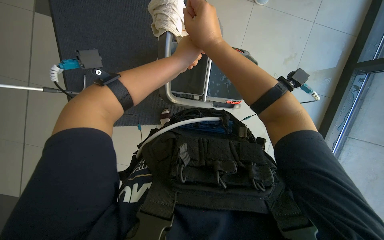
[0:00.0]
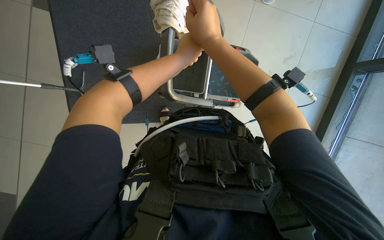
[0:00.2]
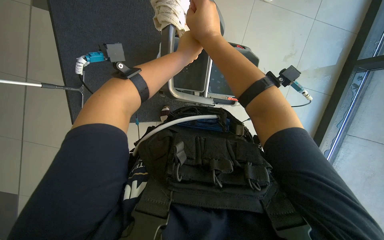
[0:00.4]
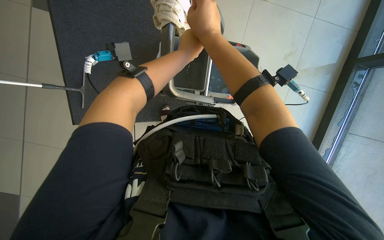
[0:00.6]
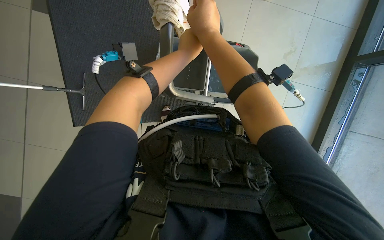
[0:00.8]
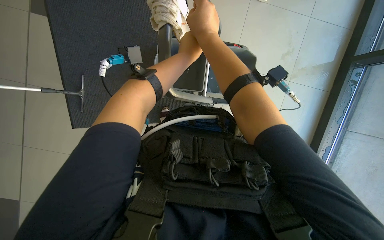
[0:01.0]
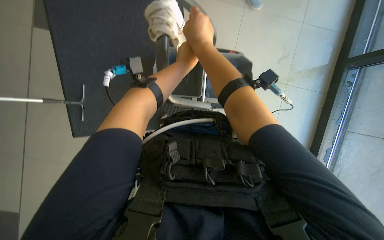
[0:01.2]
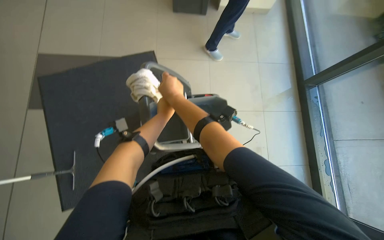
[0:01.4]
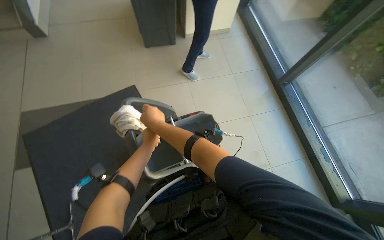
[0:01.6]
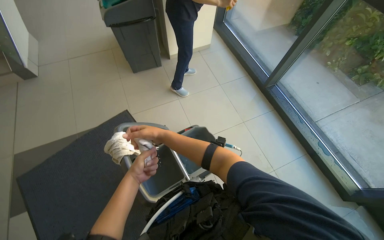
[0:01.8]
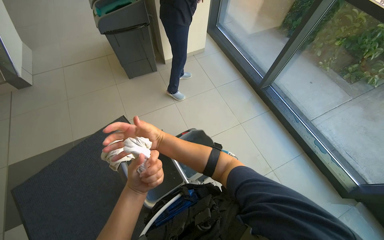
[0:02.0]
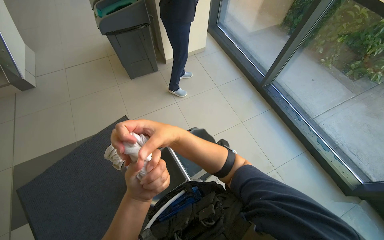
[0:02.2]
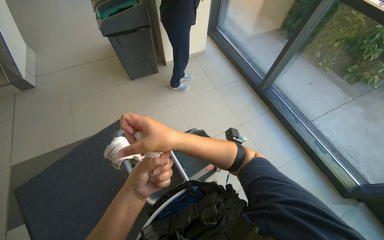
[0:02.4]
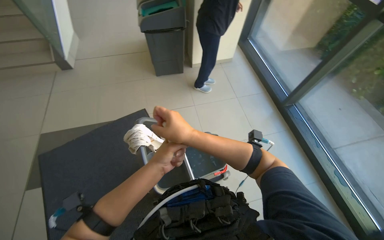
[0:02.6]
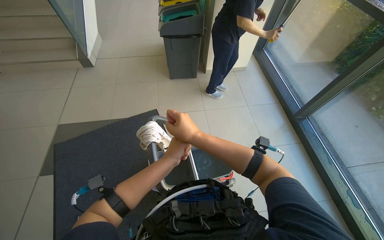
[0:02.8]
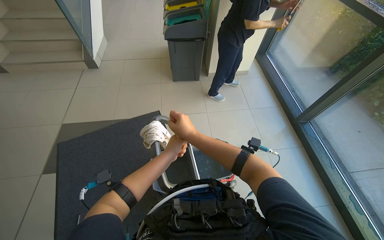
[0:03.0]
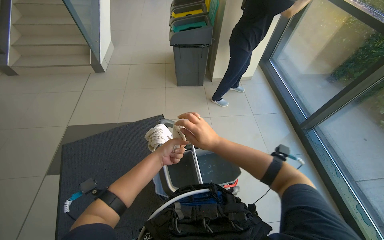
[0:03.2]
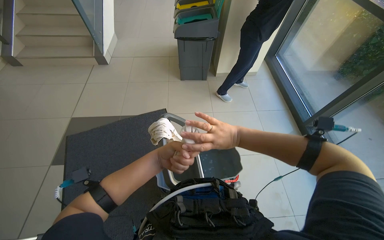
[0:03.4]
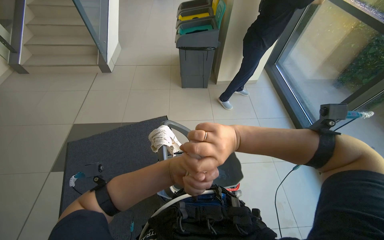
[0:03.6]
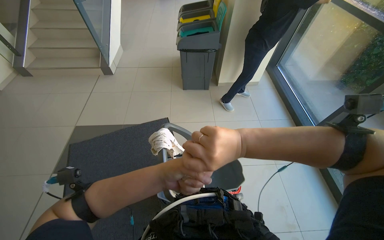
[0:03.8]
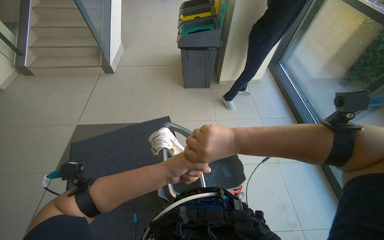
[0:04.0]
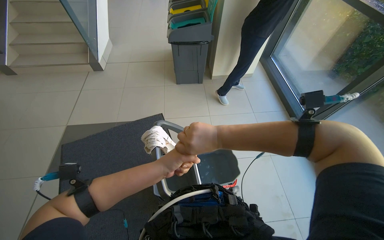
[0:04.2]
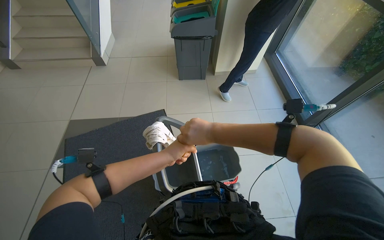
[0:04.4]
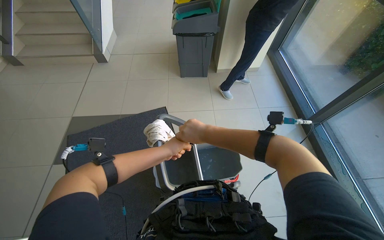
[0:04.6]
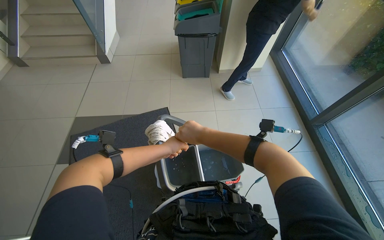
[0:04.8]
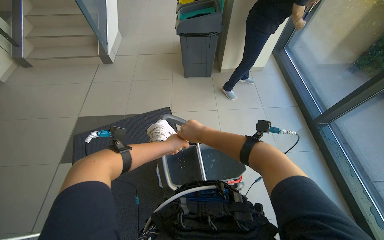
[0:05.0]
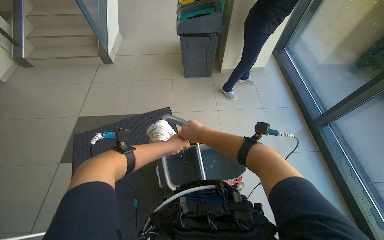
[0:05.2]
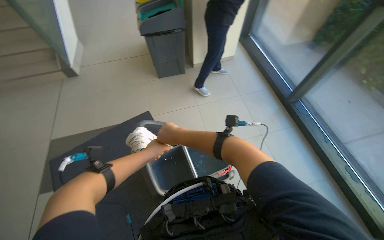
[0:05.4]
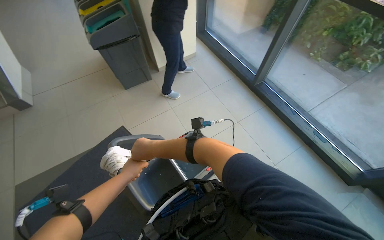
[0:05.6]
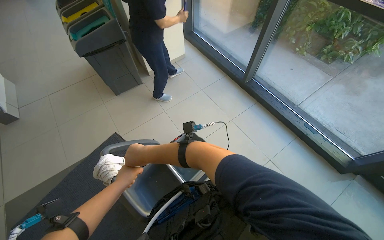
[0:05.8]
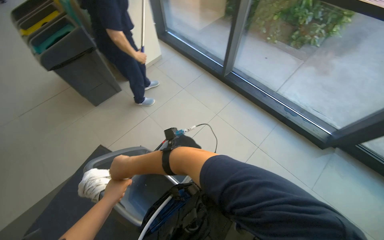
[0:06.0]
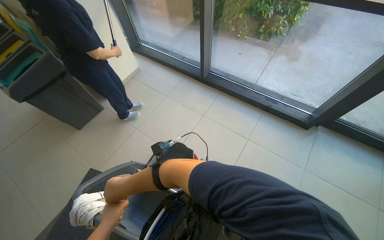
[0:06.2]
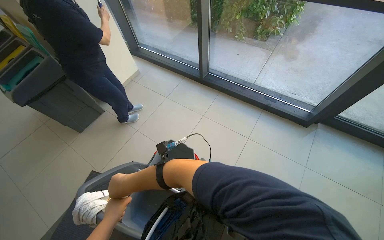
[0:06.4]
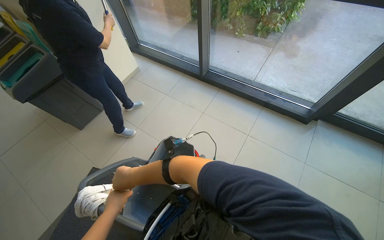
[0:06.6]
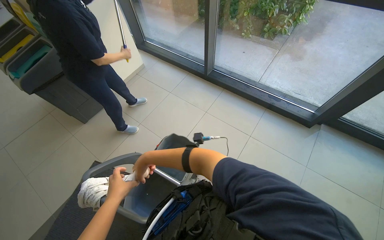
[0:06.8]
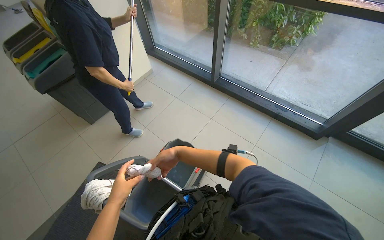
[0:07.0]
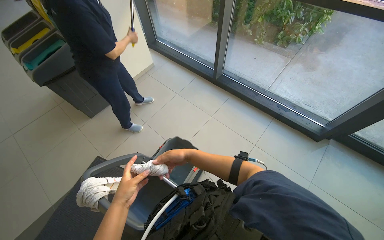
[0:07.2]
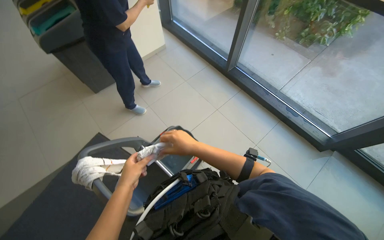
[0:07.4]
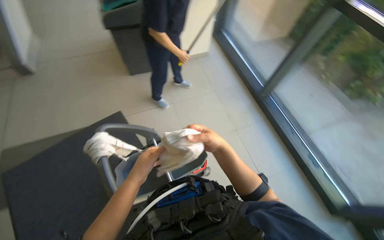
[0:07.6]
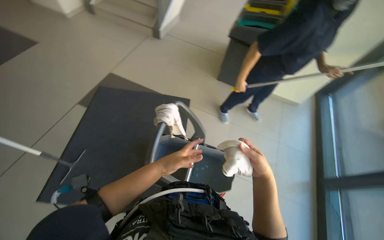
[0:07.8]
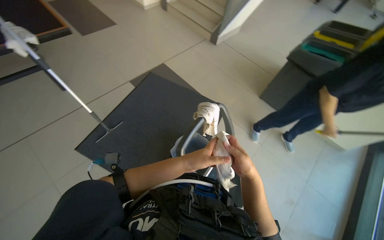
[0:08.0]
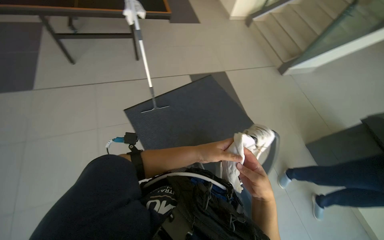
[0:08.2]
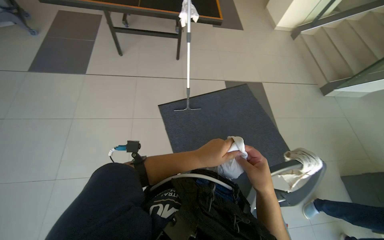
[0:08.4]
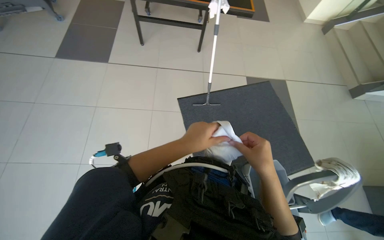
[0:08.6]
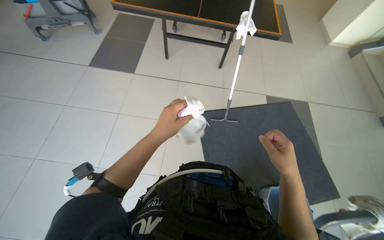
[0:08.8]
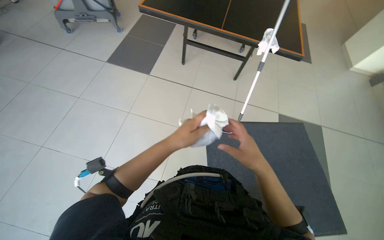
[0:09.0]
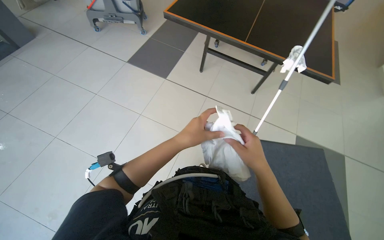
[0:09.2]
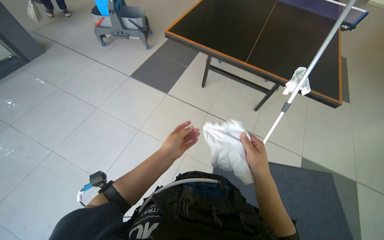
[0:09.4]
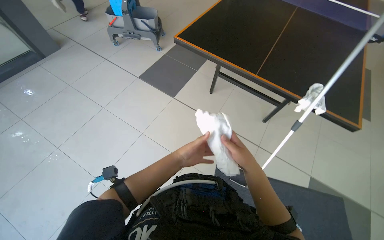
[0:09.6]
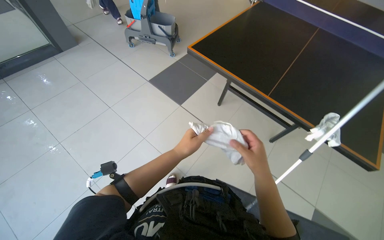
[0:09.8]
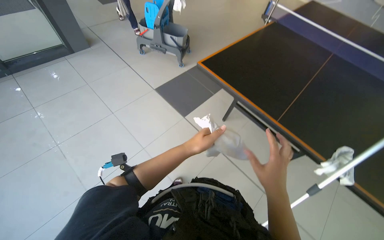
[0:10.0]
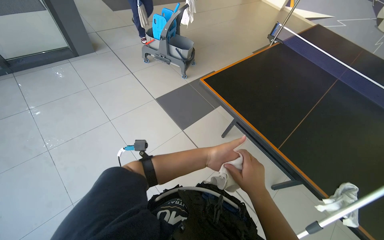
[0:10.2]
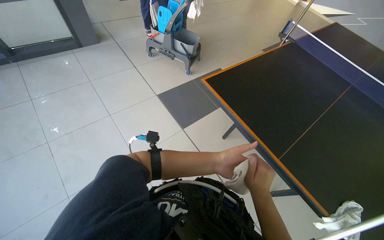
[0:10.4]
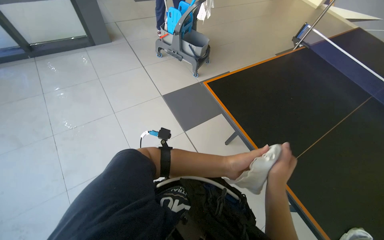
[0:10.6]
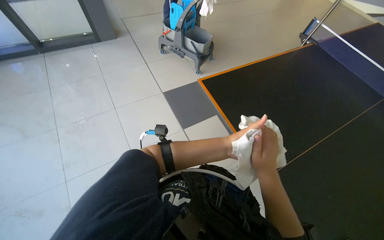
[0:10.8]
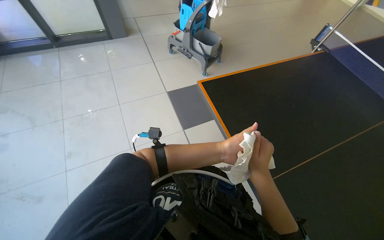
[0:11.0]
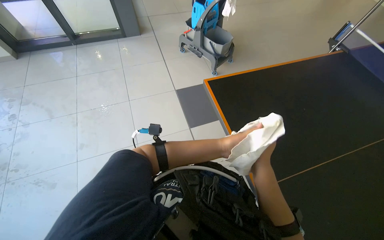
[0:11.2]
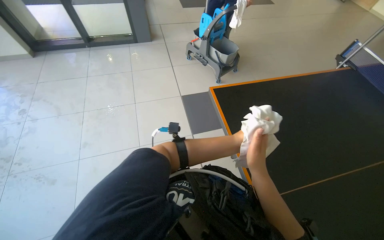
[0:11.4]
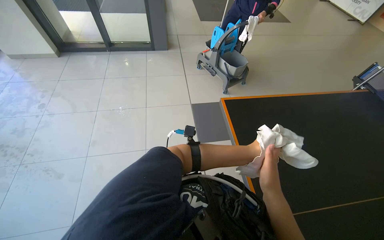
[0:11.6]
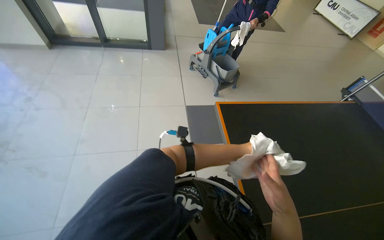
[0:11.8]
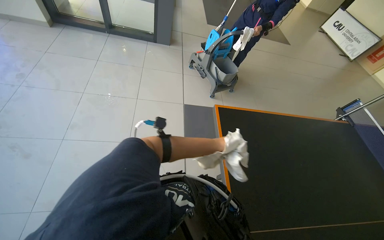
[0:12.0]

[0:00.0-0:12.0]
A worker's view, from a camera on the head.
Job: cleaning windows.
The whole recording: Cleaning glass panels. The worker cleans large glass panels using a long-handled squeegee and a cloth.
0:00.0 to 0:01.6: The view tips upward by about 25 degrees. The scene turns approximately 30 degrees counterclockwise in the picture.
0:01.6 to 0:03.0: The camera pitches upward, by roughly 15 degrees. The right hand goes nearer to the camera and returns, roughly 20 cm each way.
0:03.0 to 0:04.4: The right hand travels nearer to the camera and back again, roughly 20 cm each way, while the left hand travels nearer to the camera and back again, approximately 15 cm each way.
0:04.4 to 0:06.0: The head rotates roughly 40 degrees to the right.
0:07.6 to 0:09.0: The camera travels some 60 cm. The wearer's head swings approximately 120 degrees to the left. The wearer looks about 15 degrees further upward.
0:09.0 to 0:10.4: The head travels about 70 cm. The head rotates roughly 35 degrees to the left.
0:10.4 to 0:12.0: The head turns to the left by some 35 degrees.

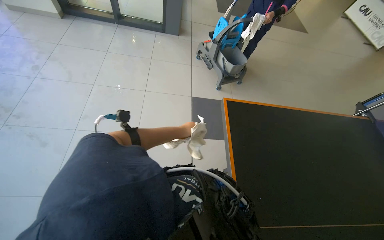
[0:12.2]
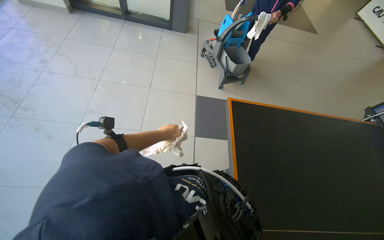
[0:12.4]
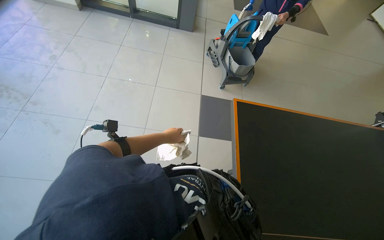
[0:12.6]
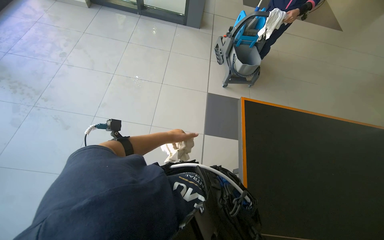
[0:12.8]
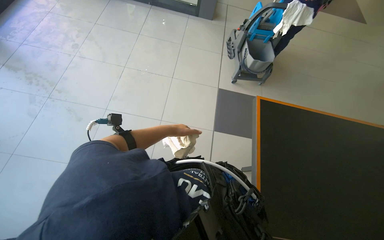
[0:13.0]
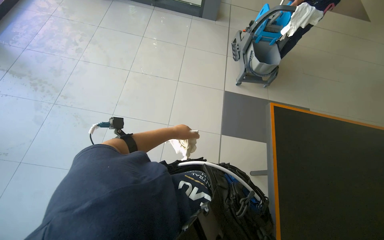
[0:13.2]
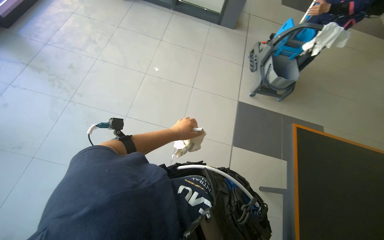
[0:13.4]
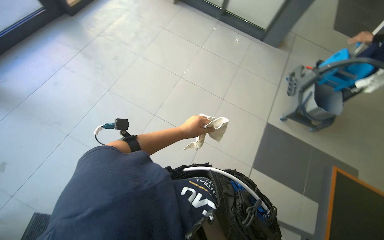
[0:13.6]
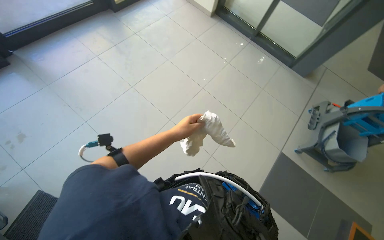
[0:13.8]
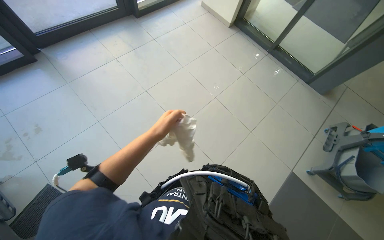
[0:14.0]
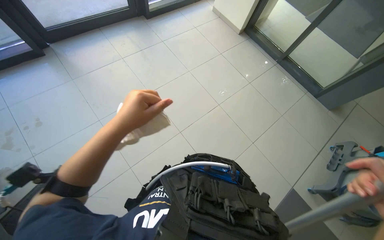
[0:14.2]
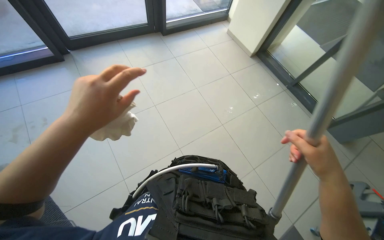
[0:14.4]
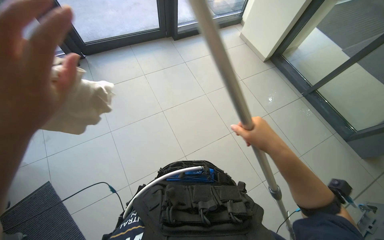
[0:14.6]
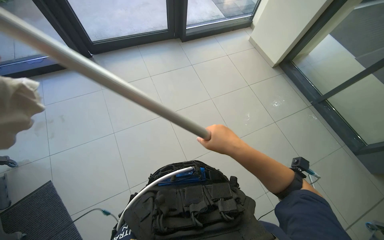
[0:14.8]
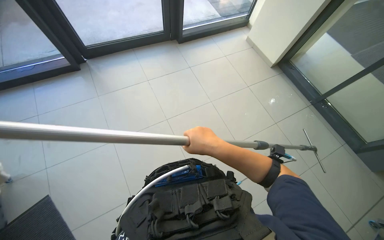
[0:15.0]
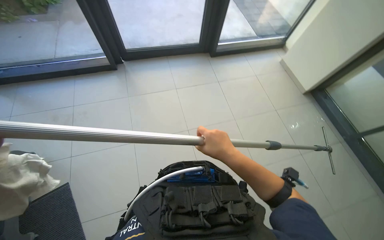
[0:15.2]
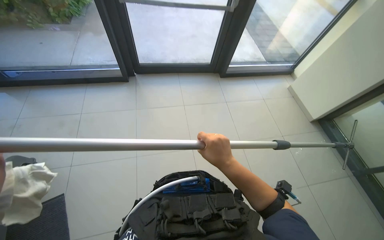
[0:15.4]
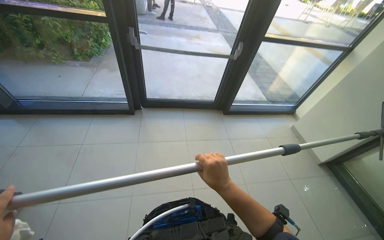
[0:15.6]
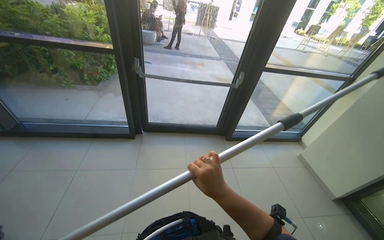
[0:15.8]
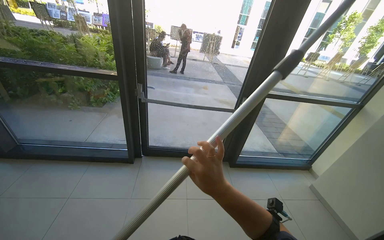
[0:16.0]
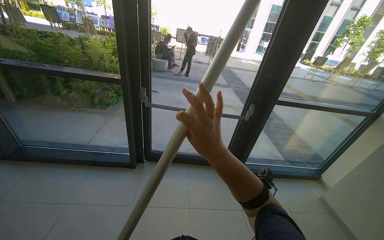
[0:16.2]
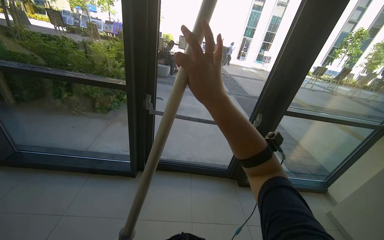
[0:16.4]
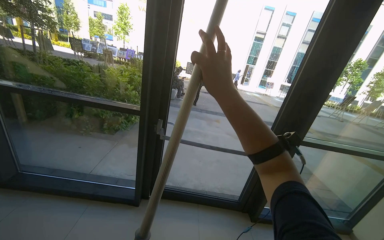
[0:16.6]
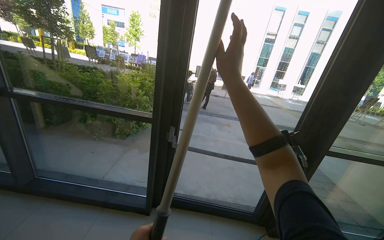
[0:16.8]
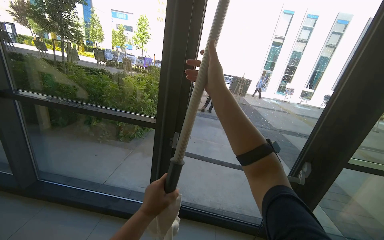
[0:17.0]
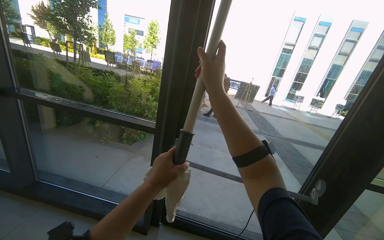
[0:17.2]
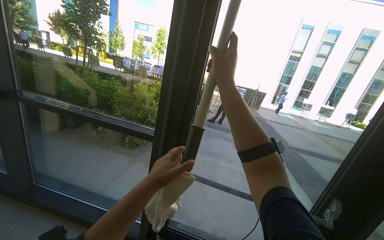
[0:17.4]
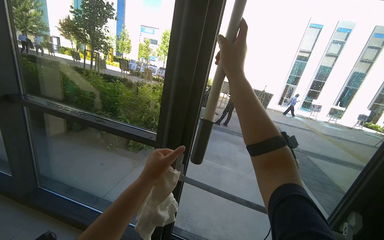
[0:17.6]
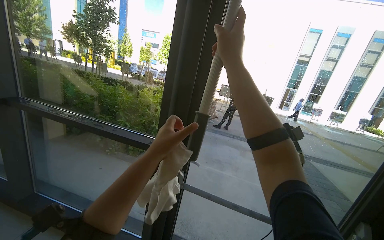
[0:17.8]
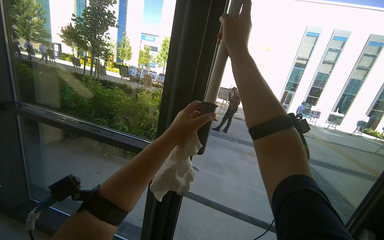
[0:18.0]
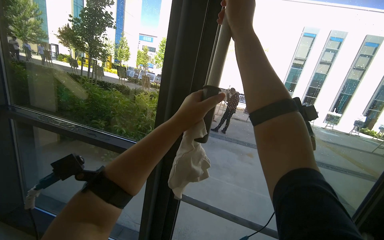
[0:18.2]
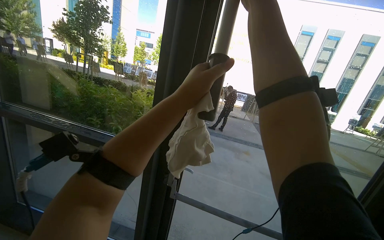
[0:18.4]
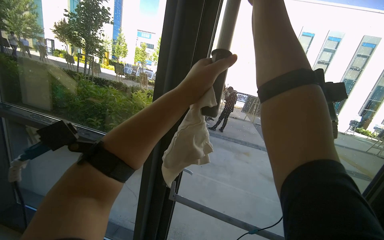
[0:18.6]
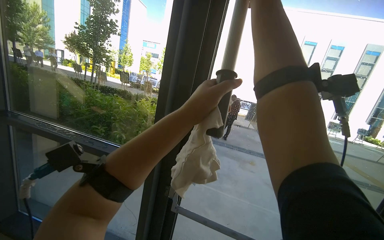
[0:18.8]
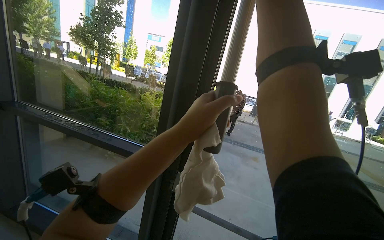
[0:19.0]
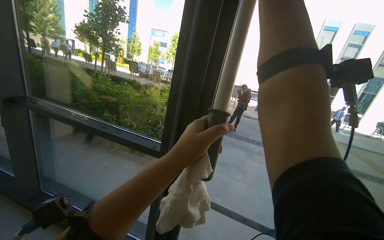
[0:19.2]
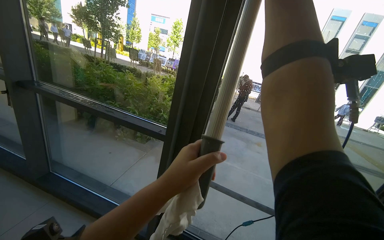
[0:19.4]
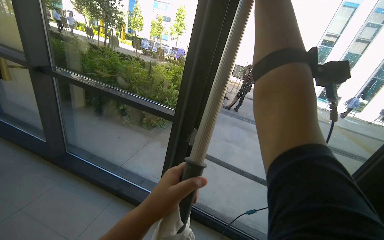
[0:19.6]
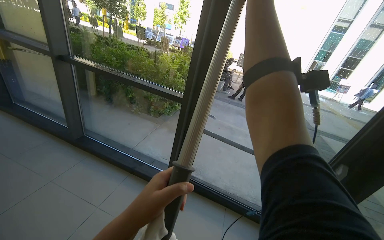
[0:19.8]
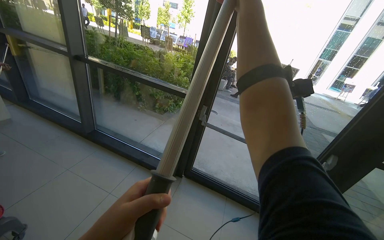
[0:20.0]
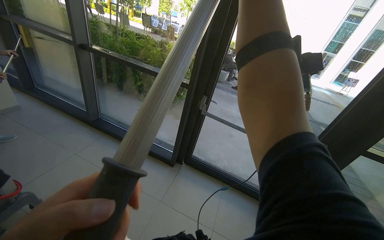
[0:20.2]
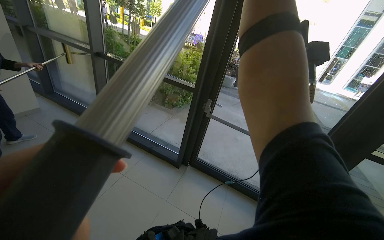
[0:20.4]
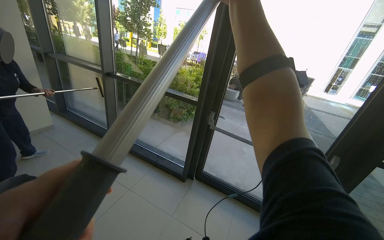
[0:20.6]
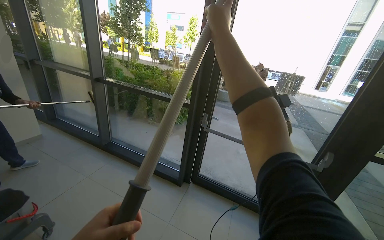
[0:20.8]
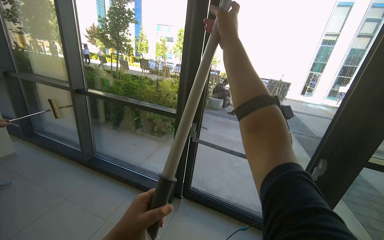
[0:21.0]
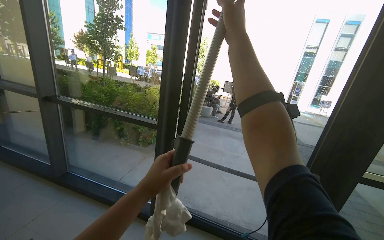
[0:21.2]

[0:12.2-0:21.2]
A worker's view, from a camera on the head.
Job: cleaning windows.
The whole recording: Cleaning glass panels. The worker cleans large glass panels using a long-handled squeegee and a cloth.
0:12.2 to 0:13.8: The head rotates some 45 degrees to the left.
0:13.8 to 0:15.2: The head rotates some 40 degrees to the left. The view tilts approximately 15 degrees upward.
0:16.6 to 0:18.2: The wearer moves roughly 40 cm.
0:18.2 to 0:19.8: The left hand travels nearer to the camera, down the picture and to the left by about 60 cm.
